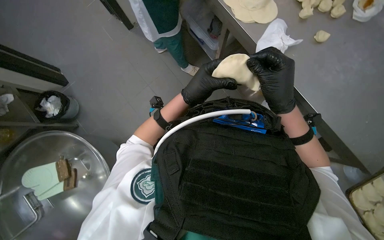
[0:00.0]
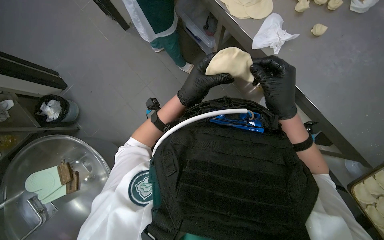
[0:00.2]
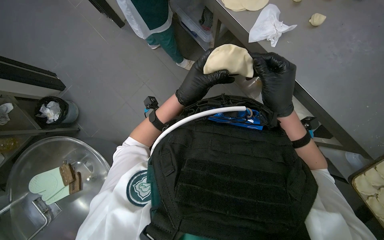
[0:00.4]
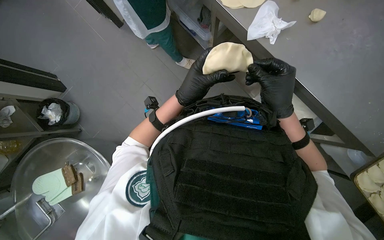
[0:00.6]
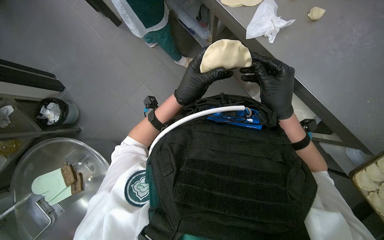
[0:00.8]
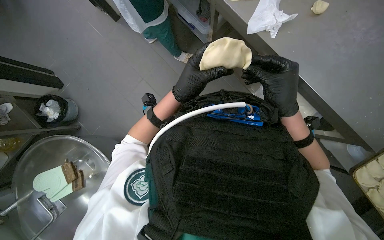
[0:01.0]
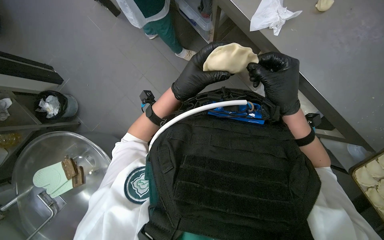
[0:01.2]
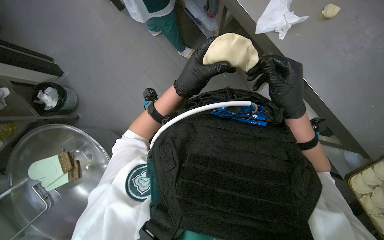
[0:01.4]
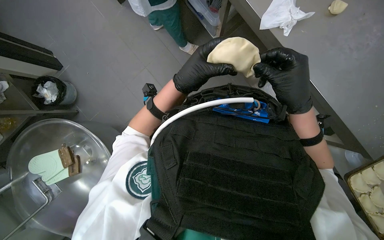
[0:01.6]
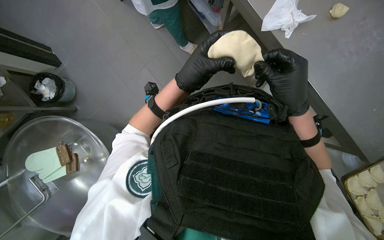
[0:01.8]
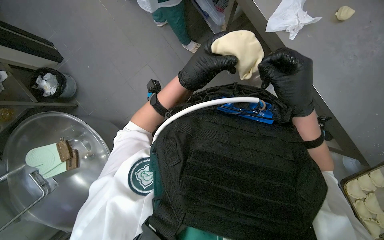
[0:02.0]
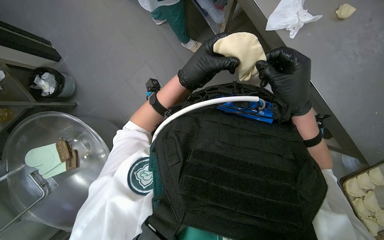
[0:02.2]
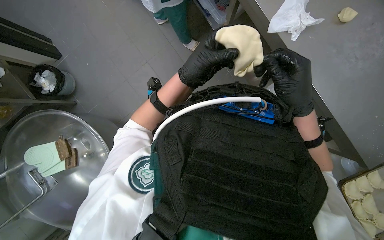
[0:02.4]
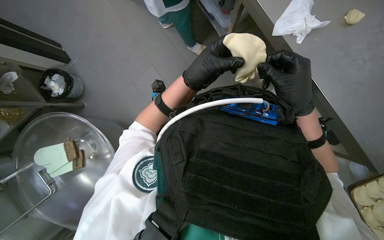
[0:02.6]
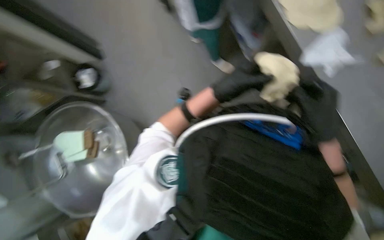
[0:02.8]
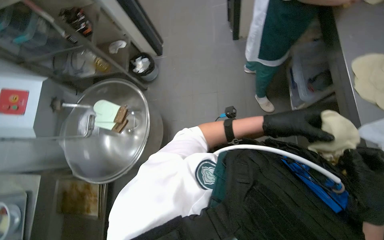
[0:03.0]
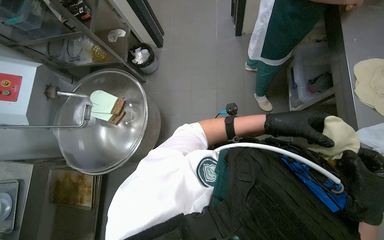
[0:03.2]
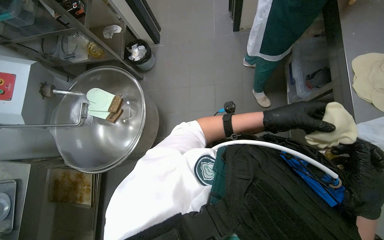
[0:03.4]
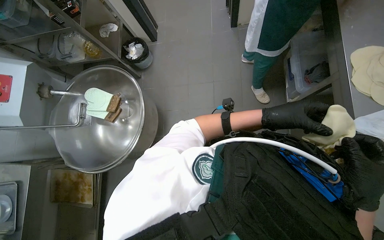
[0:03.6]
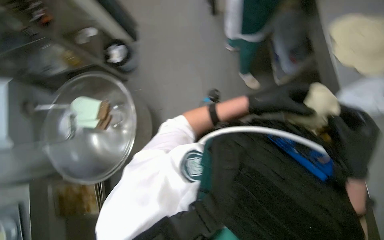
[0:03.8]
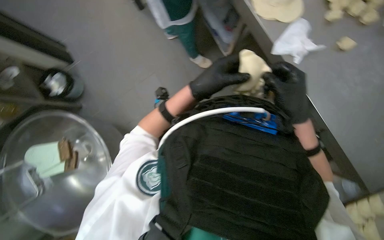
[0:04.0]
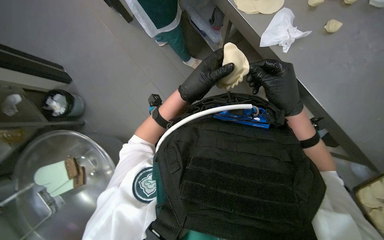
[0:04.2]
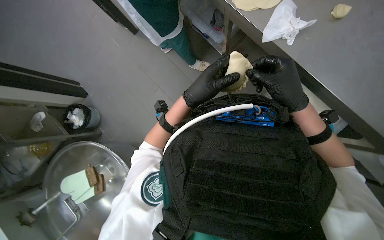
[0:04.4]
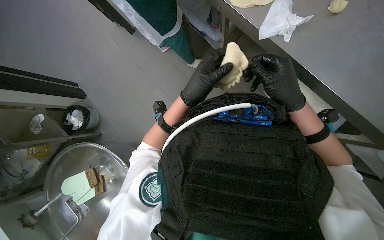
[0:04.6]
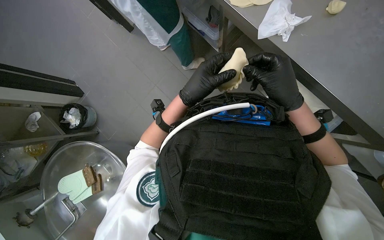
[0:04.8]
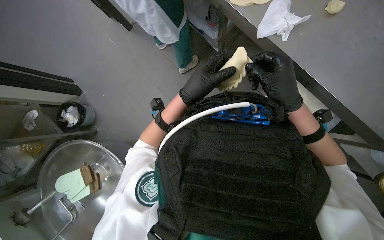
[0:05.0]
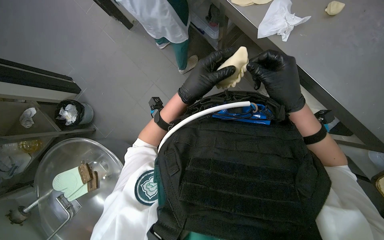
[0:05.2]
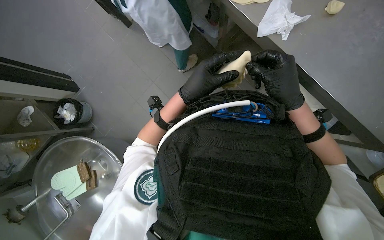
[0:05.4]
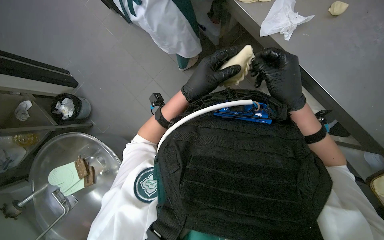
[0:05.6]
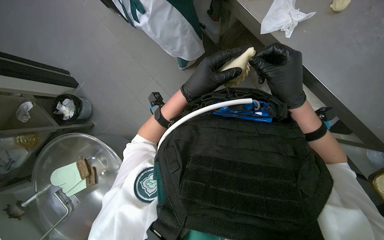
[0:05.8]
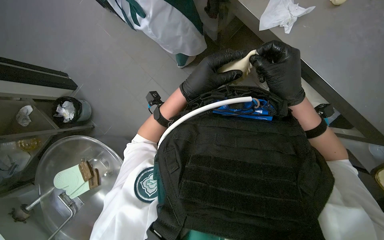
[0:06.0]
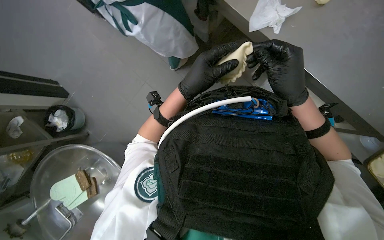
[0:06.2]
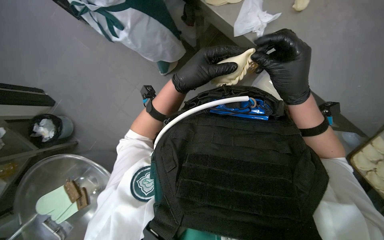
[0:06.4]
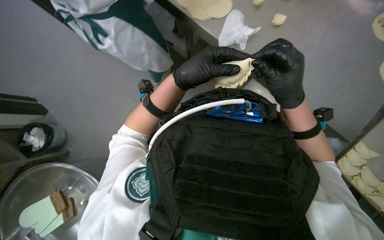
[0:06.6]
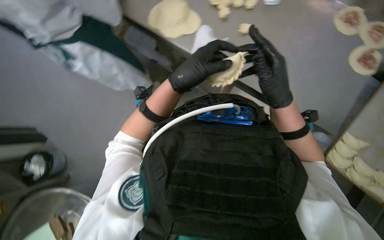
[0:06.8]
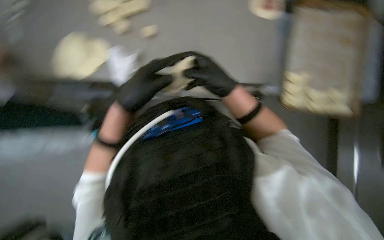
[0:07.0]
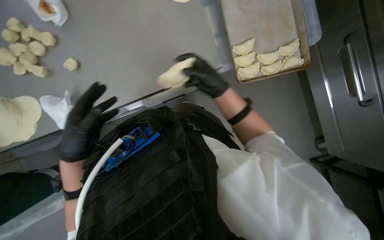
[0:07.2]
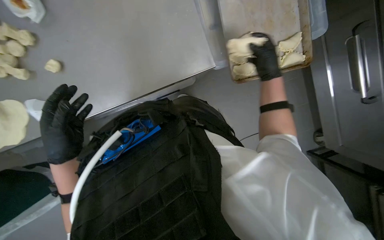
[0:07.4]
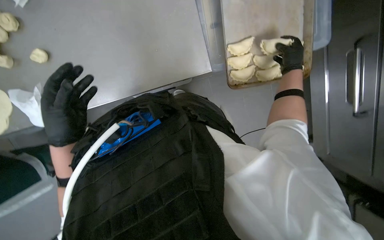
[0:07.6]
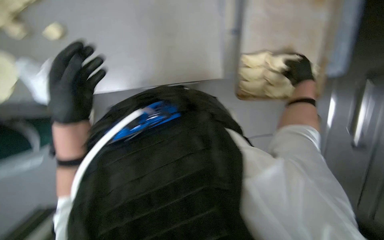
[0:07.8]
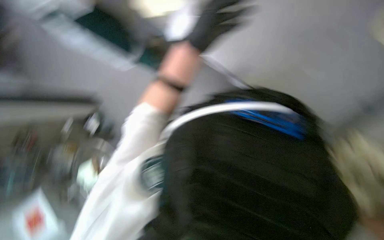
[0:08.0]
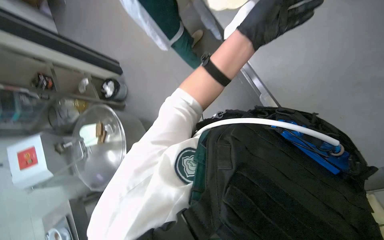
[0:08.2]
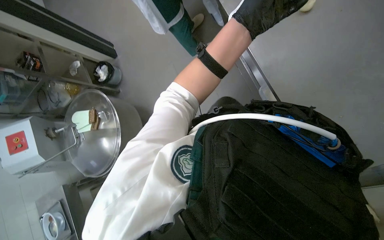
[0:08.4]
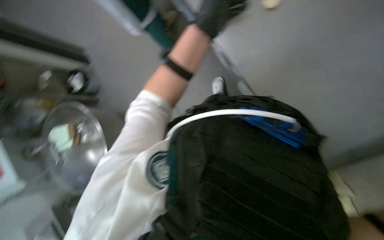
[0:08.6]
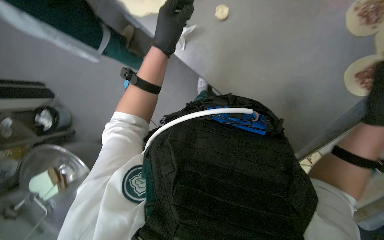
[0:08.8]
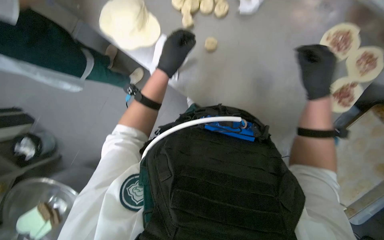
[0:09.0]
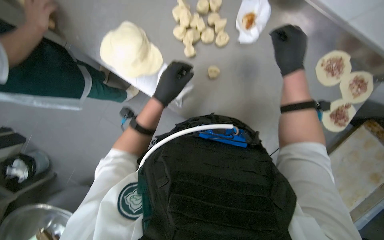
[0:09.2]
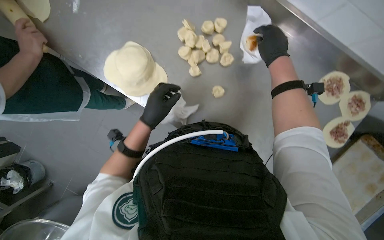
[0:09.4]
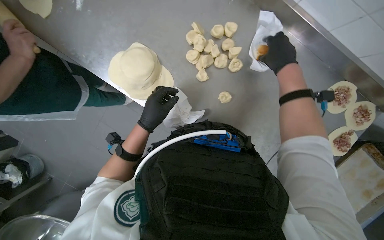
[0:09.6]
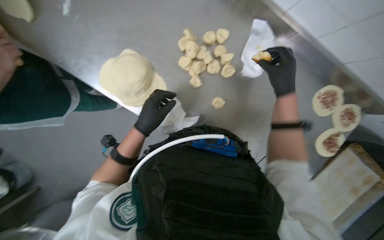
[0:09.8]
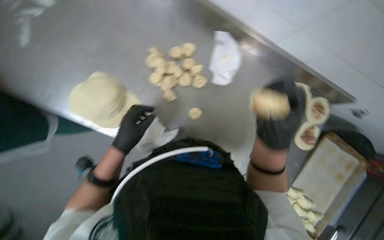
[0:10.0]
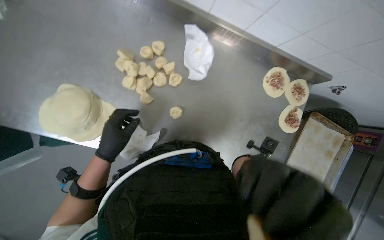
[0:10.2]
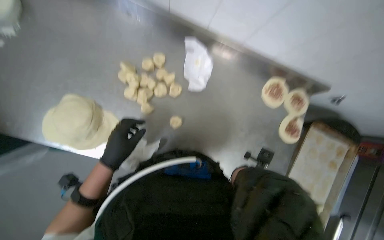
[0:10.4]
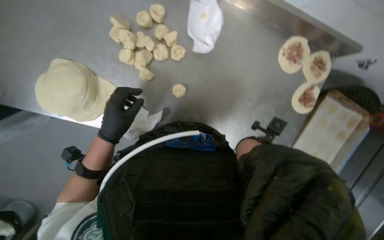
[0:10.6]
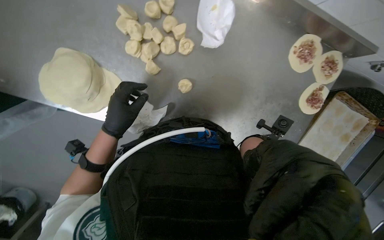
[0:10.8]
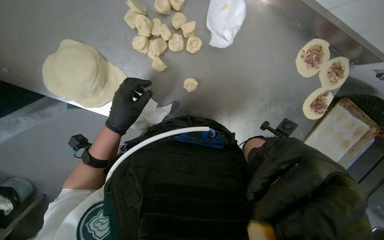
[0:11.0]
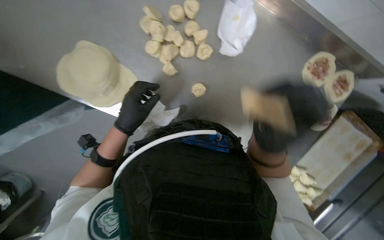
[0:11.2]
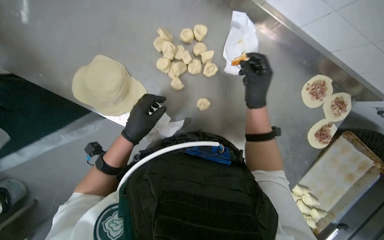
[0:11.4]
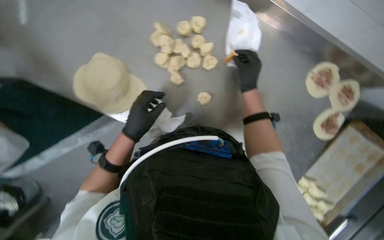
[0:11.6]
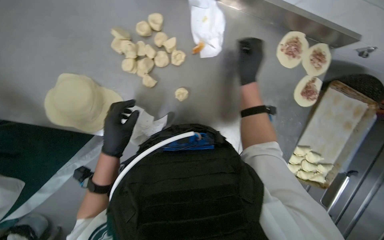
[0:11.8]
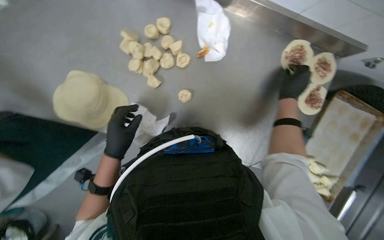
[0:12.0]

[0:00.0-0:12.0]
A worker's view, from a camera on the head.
Job: preparing food.
The whole recording: Making meat dumplings. The worker adds meat filling to dough circles, folds them, and places them on a tray.
0:00.0 to 0:01.6: The hands stay close to where they were, moving slightly.
0:01.6 to 0:03.0: The wearer looks about 40 degrees further to the left.
0:03.0 to 0:04.4: The scene rotates counterclockwise by some 45 degrees.
0:04.4 to 0:06.0: The hands work in one place, with small movements.
0:06.0 to 0:07.6: The head rotates approximately 25 degrees to the right. The right hand heads to the right and farther from the camera, covering some 40 cm, while the left hand shifts approximately 10 cm to the left.
0:09.0 to 0:10.4: The view tilts about 25 degrees upward. The right hand travels down the picture by some 10 cm.

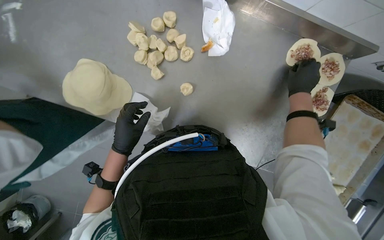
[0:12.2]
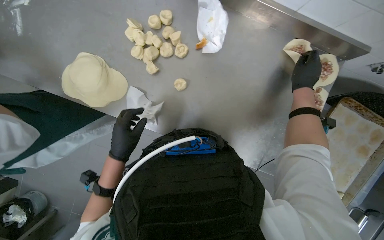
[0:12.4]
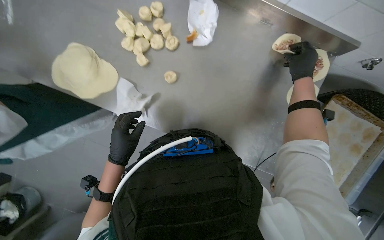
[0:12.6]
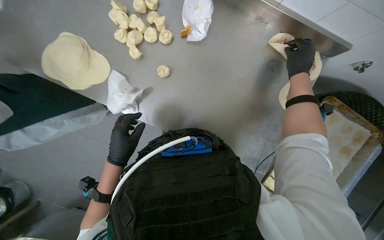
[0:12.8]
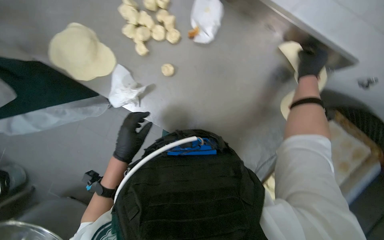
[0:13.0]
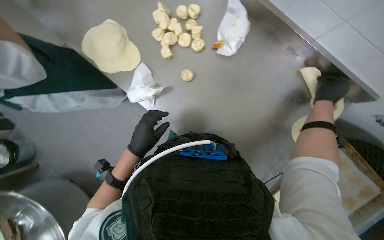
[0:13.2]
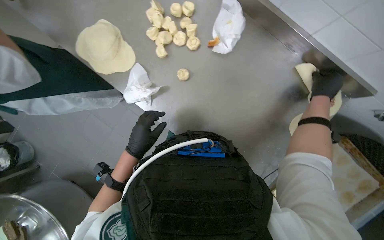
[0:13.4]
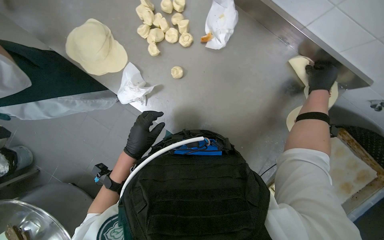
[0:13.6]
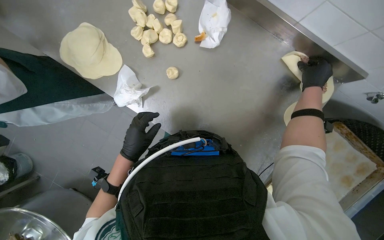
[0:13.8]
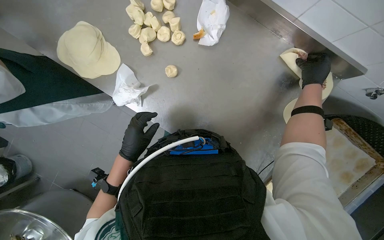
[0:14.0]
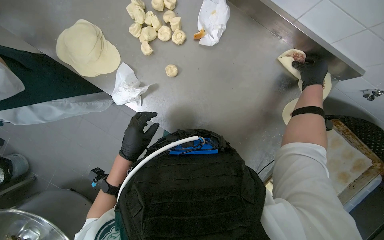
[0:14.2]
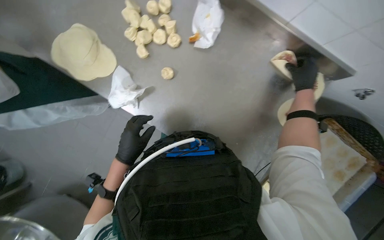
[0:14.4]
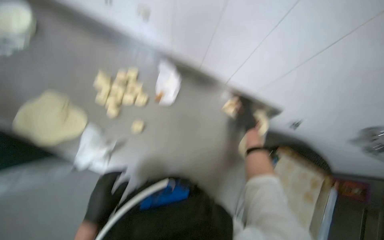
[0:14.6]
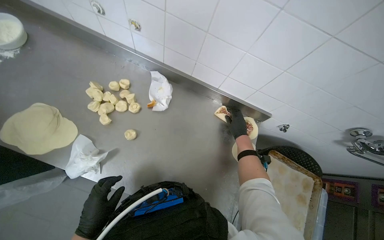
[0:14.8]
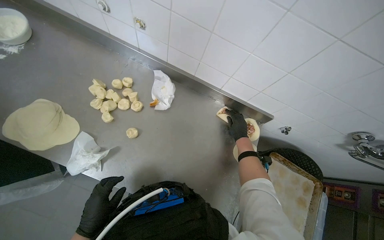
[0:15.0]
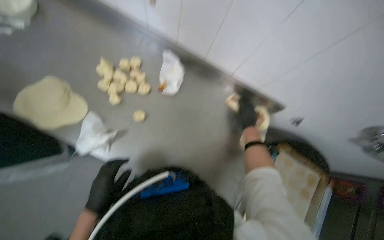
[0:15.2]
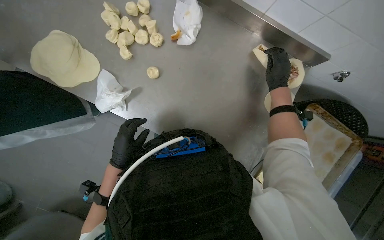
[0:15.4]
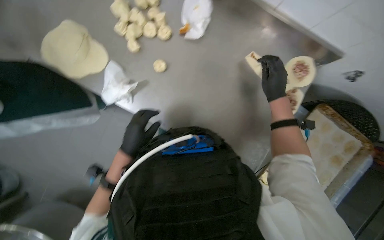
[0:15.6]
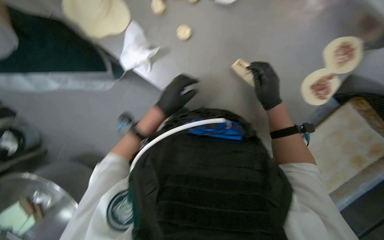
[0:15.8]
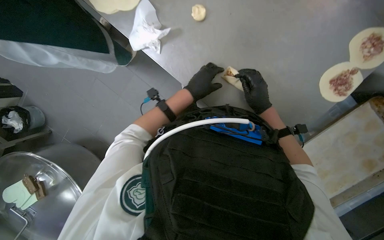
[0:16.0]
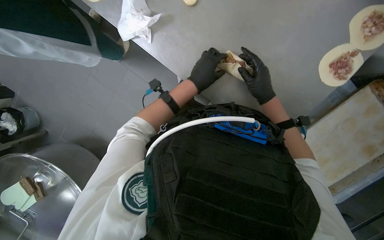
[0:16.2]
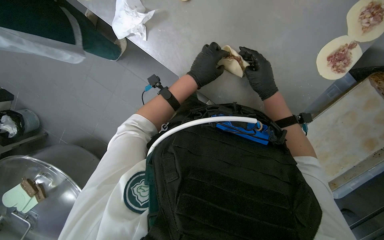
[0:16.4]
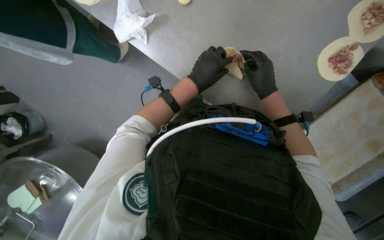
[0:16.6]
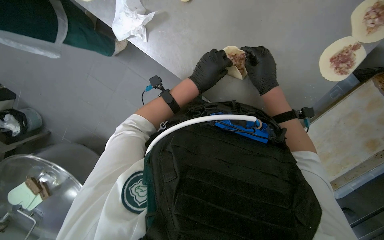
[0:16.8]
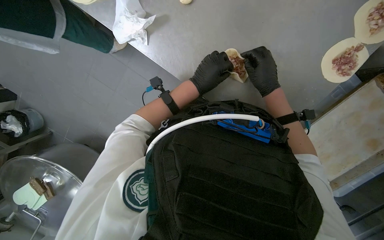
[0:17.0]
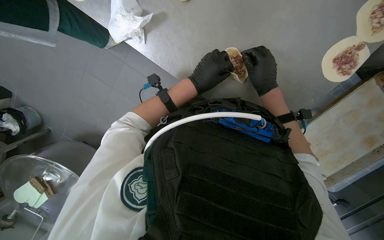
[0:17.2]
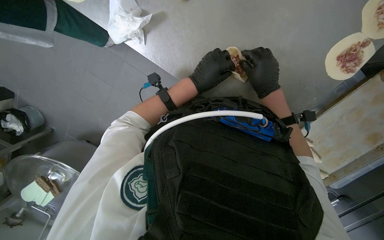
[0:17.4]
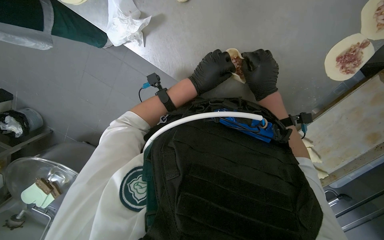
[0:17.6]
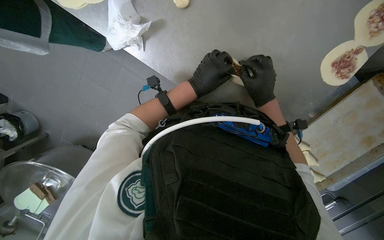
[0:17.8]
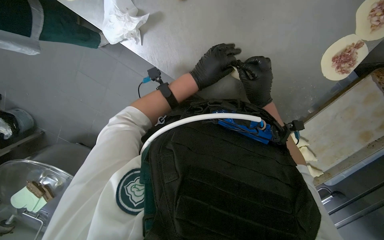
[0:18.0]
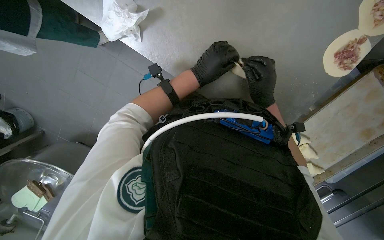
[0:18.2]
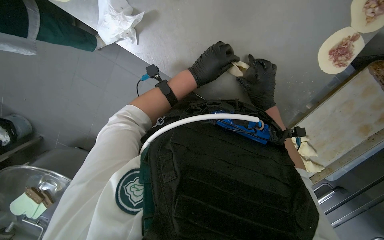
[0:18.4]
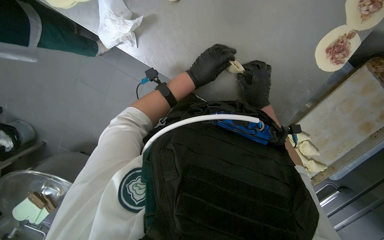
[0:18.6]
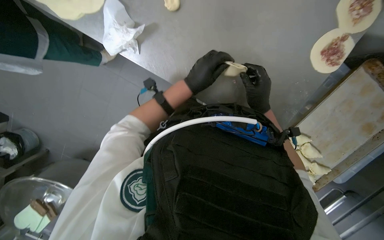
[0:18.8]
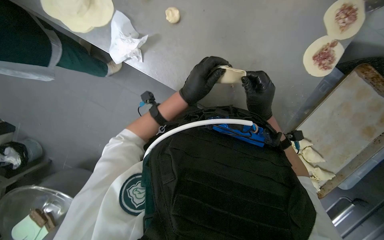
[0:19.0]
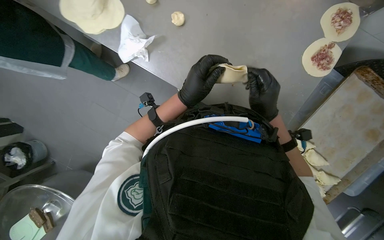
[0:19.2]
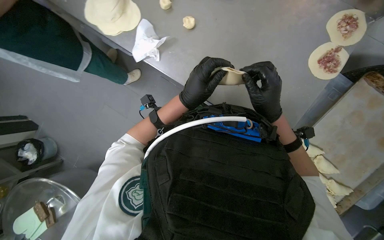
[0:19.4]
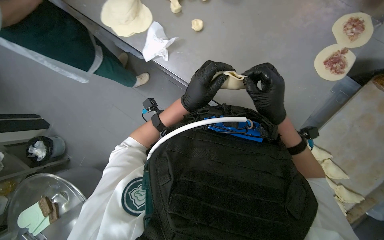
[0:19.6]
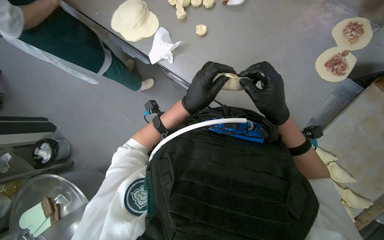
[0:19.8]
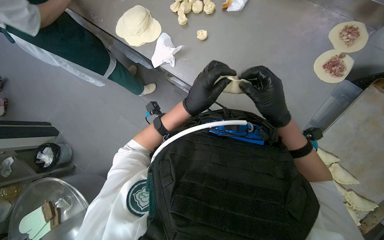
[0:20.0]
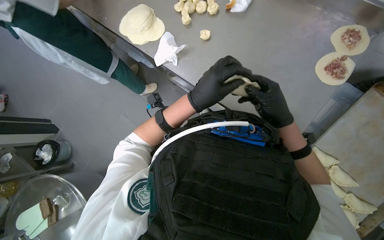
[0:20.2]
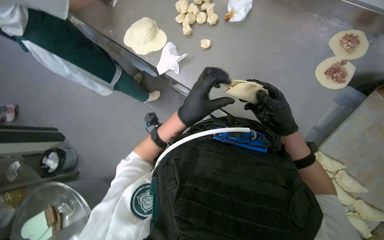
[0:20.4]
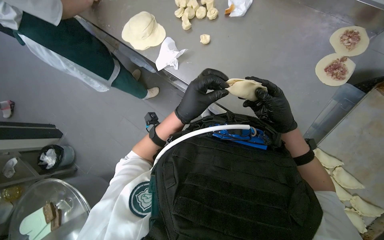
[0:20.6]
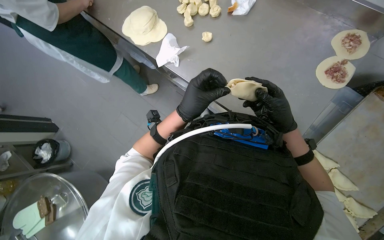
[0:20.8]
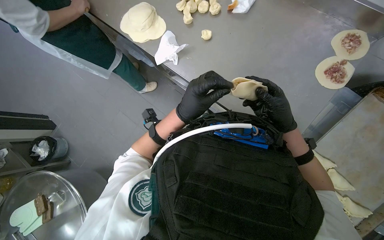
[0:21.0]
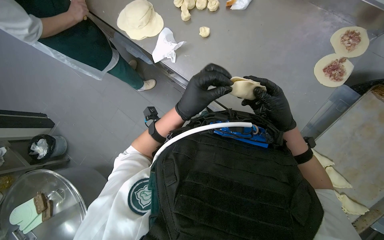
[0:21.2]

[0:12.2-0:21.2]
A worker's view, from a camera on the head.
Job: preparing food.
The whole recording: Making meat dumplings. The worker adds meat filling to dough circles, folds them, and places them on a tray.
0:12.2 to 0:13.8: The right hand shifts roughly 15 cm to the right.
0:13.8 to 0:15.2: The left hand is displaced down the picture by about 10 cm; the right hand travels down the picture by some 15 cm.
0:15.2 to 0:16.6: The head turns to the left by approximately 20 degrees. The view tilts approximately 30 degrees downward.
0:16.6 to 0:18.2: The hands work in one place, with small movements.
0:18.2 to 0:19.8: The view tilts approximately 20 degrees upward. The right hand heads nearer to the camera and down the picture, covering some 20 cm. The left hand is displaced down the picture and nearer to the camera by some 20 cm.
0:19.8 to 0:21.2: The hands are busy where they are.
